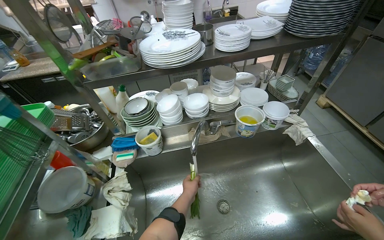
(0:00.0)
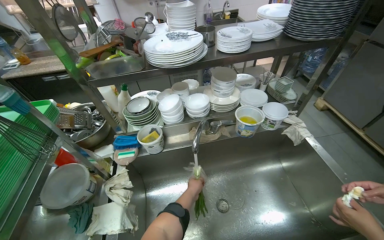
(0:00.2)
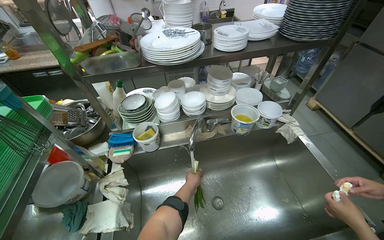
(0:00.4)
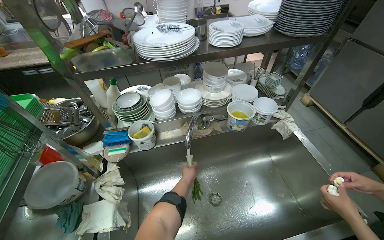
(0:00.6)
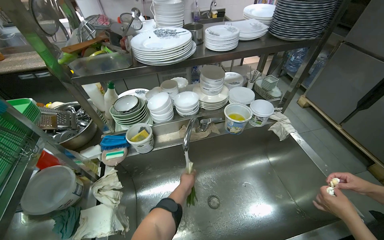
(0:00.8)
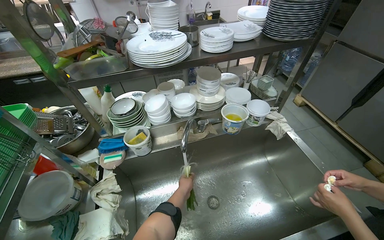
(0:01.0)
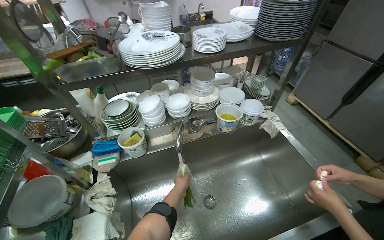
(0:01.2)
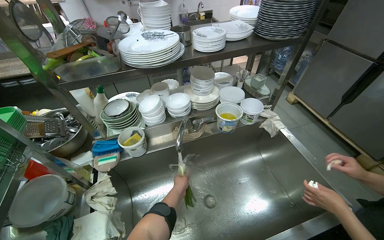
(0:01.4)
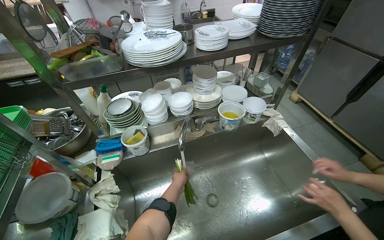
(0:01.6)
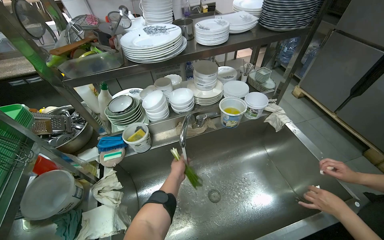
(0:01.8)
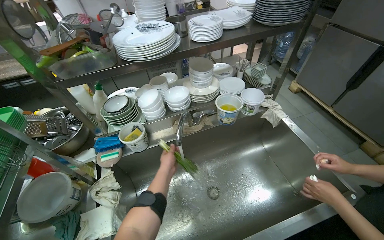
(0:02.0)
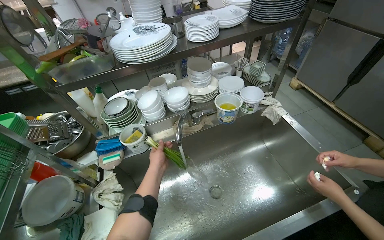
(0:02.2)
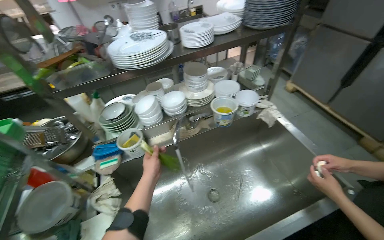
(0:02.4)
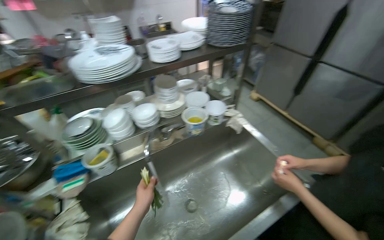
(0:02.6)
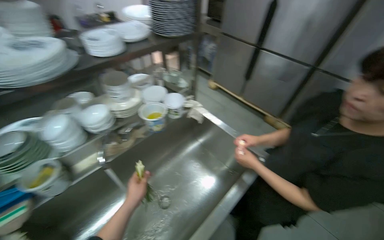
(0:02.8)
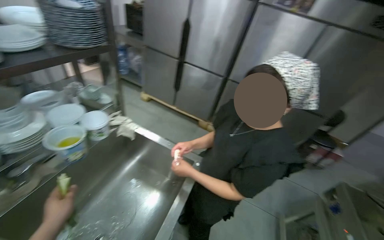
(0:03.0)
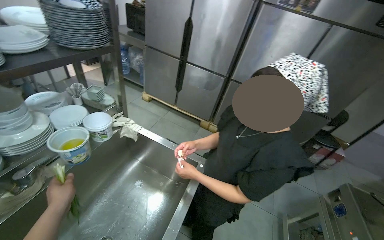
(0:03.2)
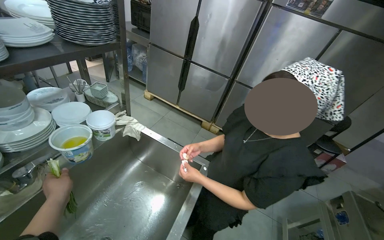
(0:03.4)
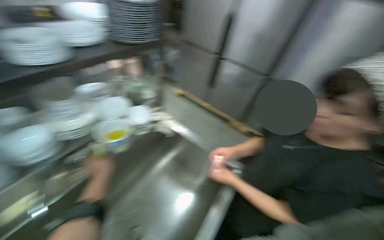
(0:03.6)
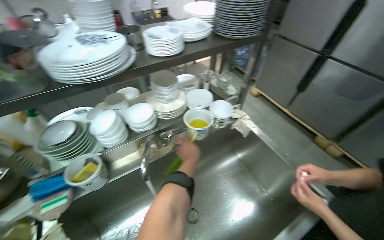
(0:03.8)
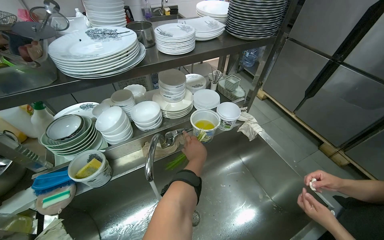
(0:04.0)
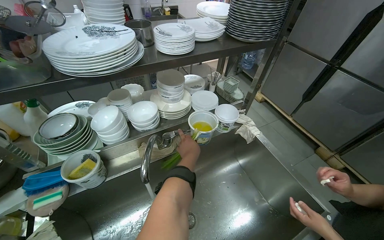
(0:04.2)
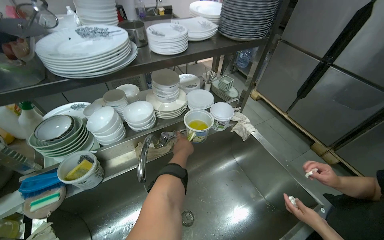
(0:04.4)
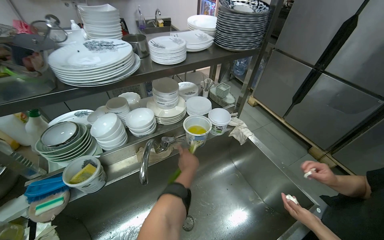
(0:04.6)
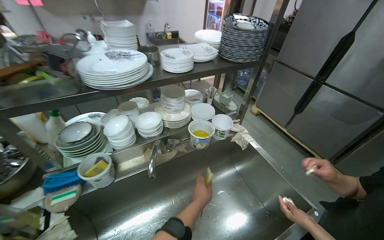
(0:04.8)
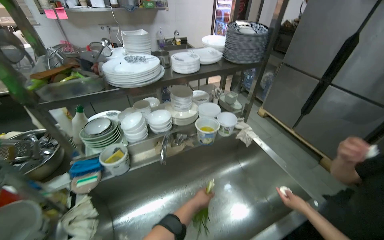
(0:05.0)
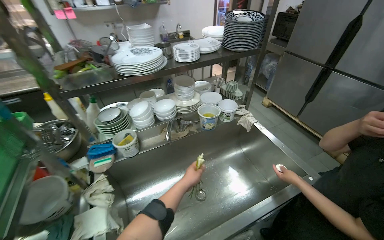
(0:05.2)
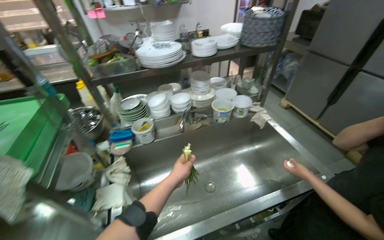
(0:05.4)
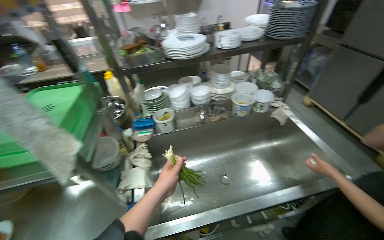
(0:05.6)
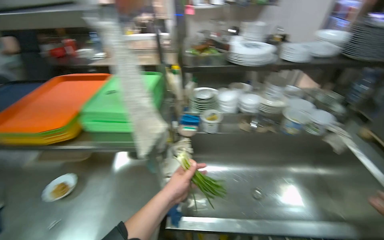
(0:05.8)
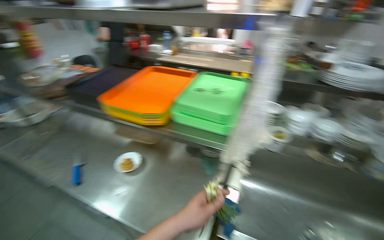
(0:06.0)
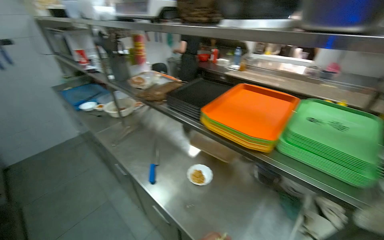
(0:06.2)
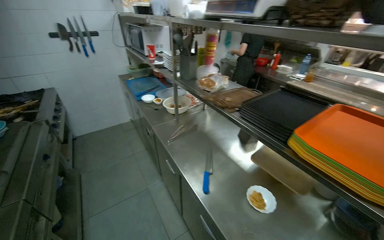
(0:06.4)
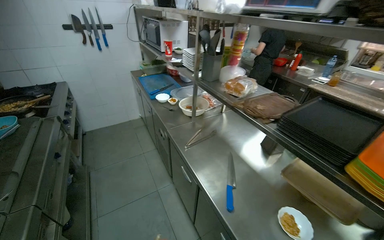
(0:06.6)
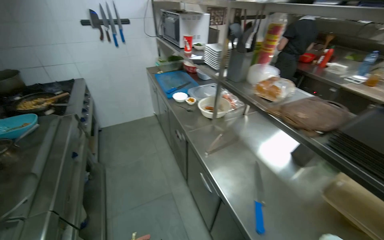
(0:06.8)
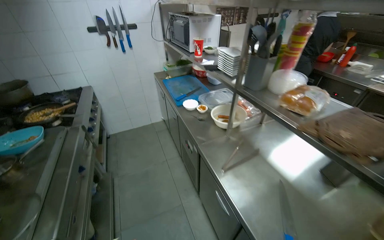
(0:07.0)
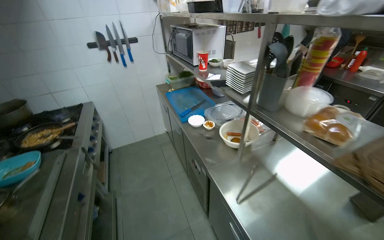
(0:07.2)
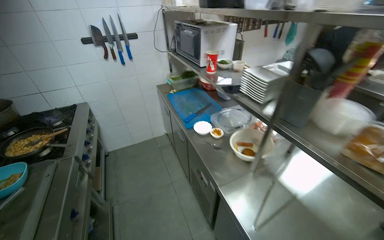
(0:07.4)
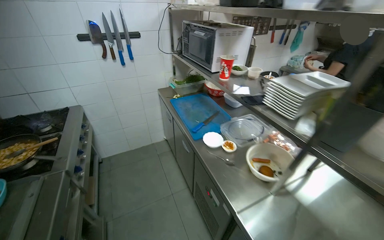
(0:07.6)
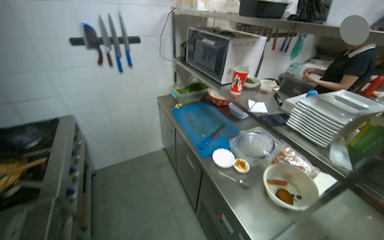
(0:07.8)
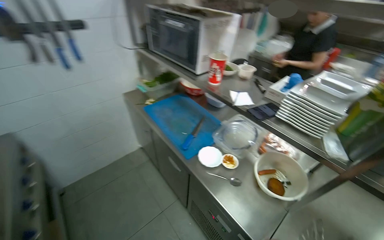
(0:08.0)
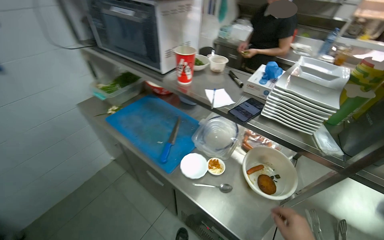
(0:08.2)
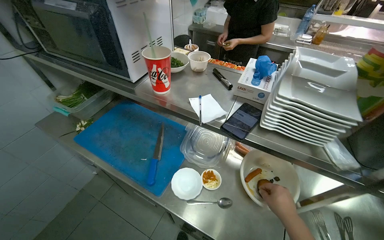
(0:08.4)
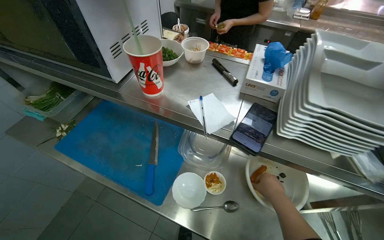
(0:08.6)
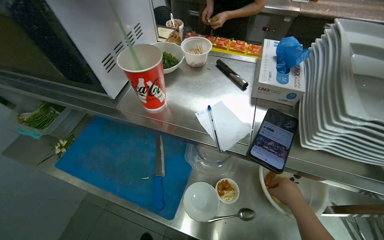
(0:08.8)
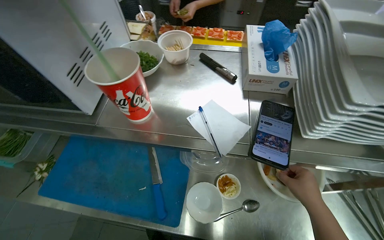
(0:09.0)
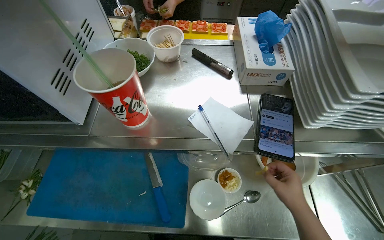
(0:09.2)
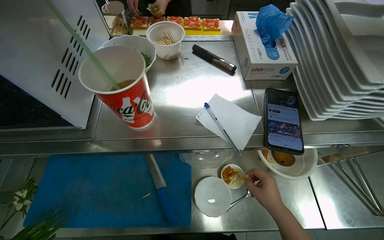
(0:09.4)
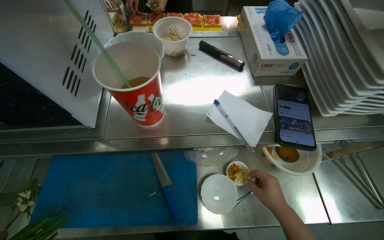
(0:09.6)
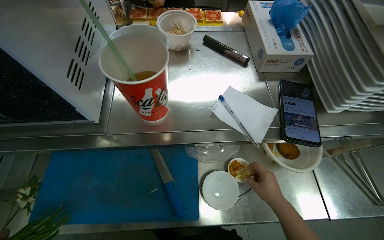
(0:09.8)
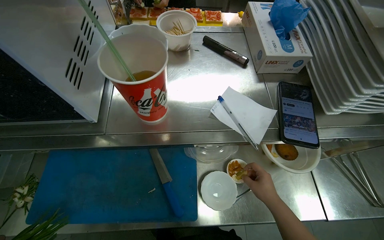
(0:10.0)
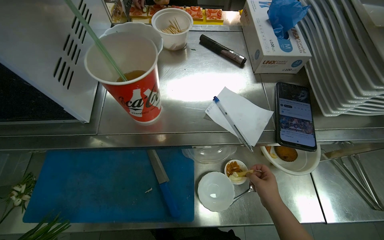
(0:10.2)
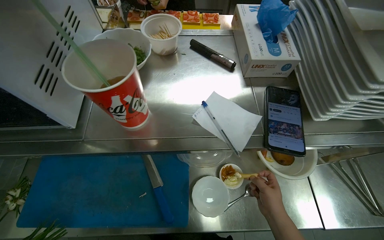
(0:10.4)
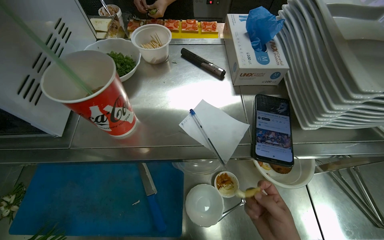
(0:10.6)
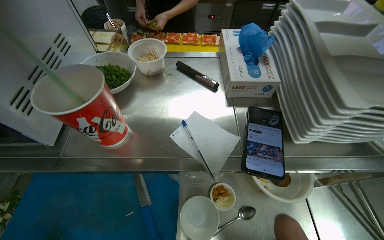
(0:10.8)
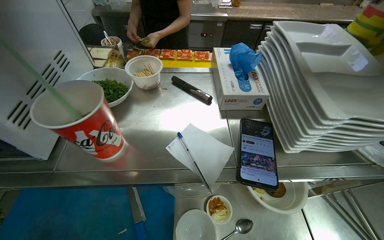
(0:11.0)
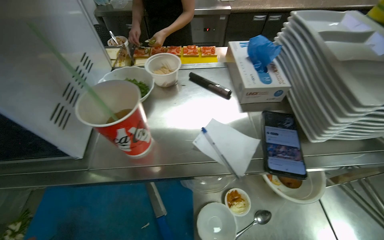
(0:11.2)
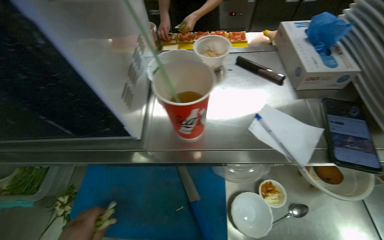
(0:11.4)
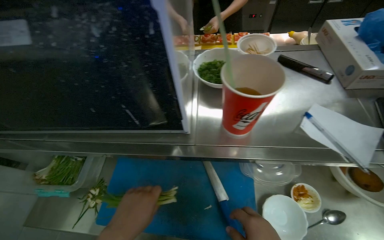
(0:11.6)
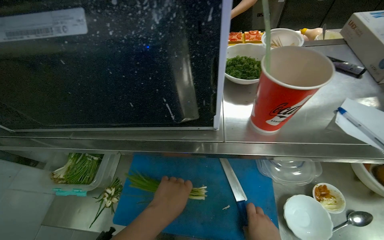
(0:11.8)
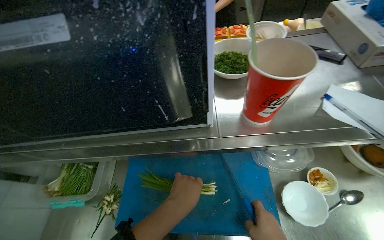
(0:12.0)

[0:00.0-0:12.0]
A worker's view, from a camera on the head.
Job: preparing food.
The whole recording: Preparing and chopping green onions. The worker picks up green onions, trims their ends, washes them at the sink, and then chops them on a cutting board.
0:01.6 to 0:03.0: The head turns to the right by approximately 45 degrees.
0:03.0 to 0:04.4: The head turns to the left by some 35 degrees.
0:04.4 to 0:06.0: The camera is carried approximately 60 cm. The head rotates some 50 degrees to the left.
0:06.0 to 0:07.6: The camera is carried roughly 1.5 m. The head turns to the left by approximately 45 degrees.
0:07.6 to 0:09.0: The wearer moves some 80 cm. The head rotates roughly 55 degrees to the right. The camera pitches downward, by some 25 degrees.

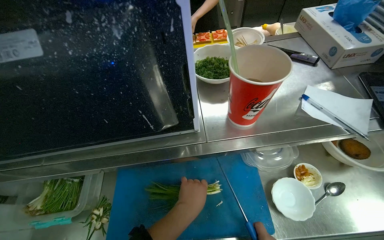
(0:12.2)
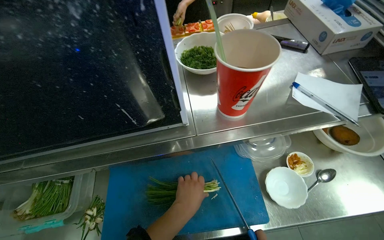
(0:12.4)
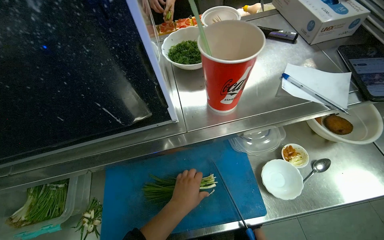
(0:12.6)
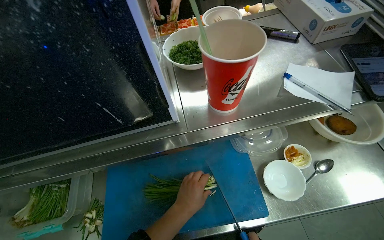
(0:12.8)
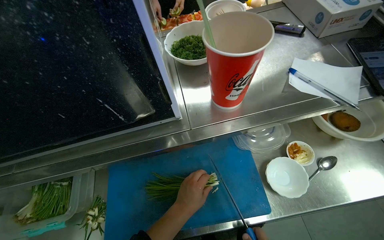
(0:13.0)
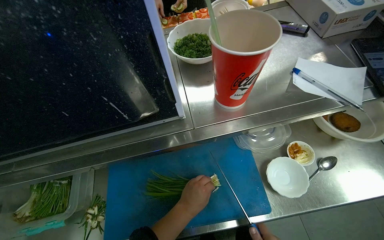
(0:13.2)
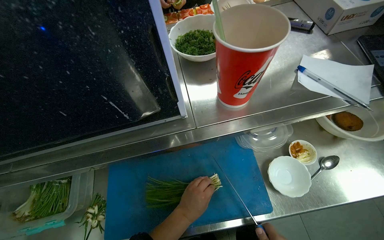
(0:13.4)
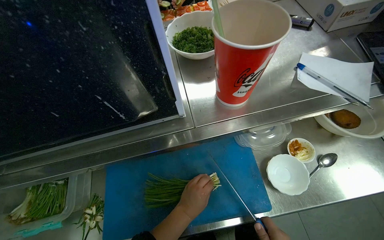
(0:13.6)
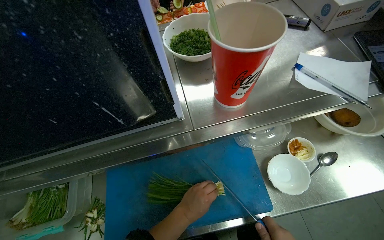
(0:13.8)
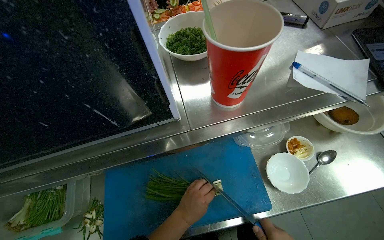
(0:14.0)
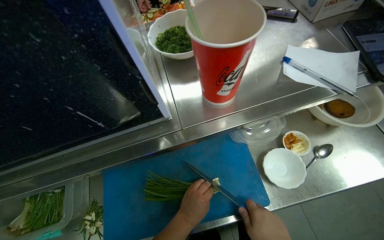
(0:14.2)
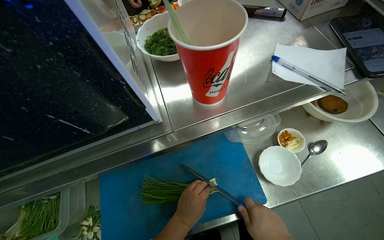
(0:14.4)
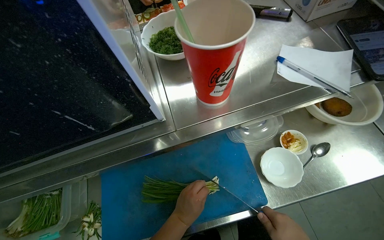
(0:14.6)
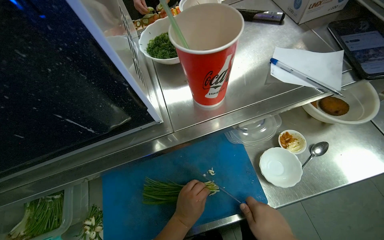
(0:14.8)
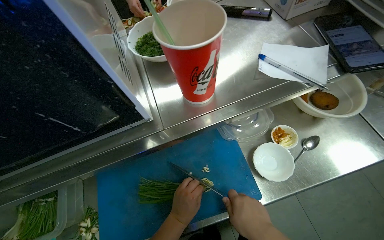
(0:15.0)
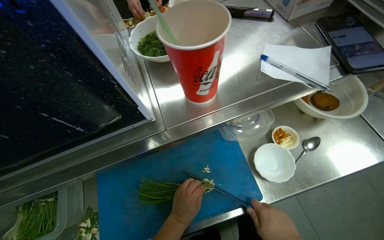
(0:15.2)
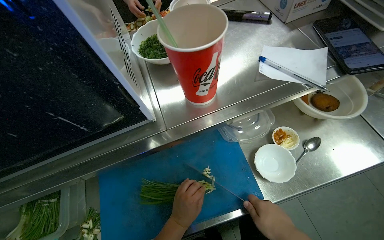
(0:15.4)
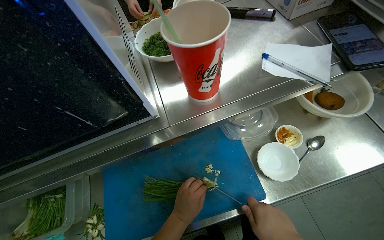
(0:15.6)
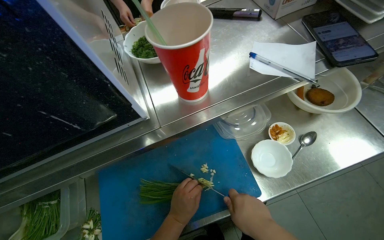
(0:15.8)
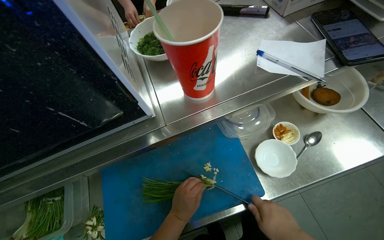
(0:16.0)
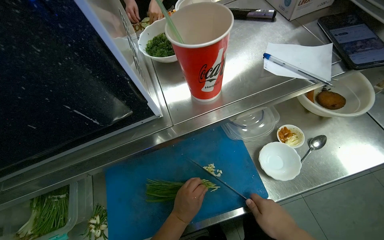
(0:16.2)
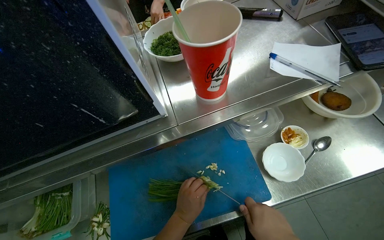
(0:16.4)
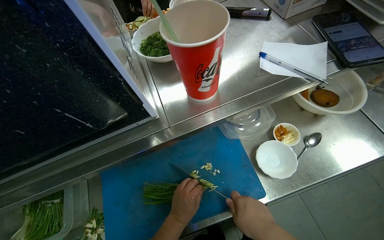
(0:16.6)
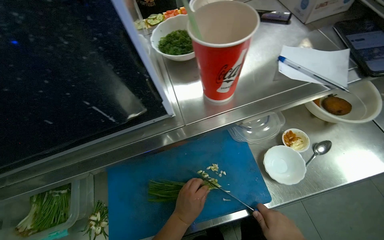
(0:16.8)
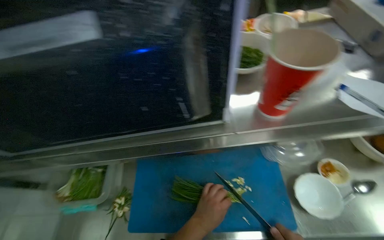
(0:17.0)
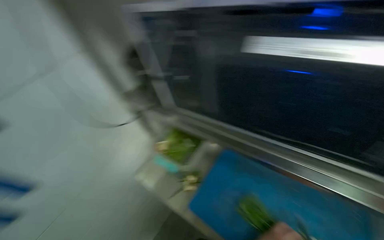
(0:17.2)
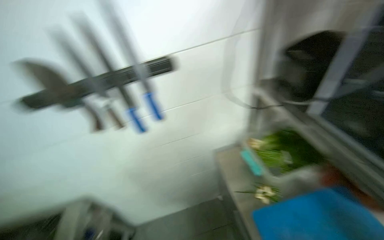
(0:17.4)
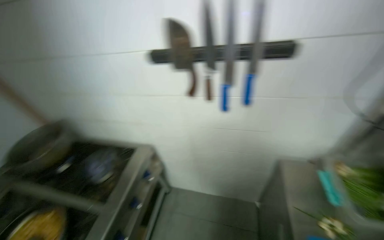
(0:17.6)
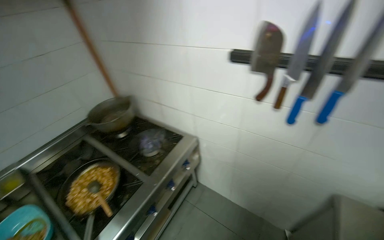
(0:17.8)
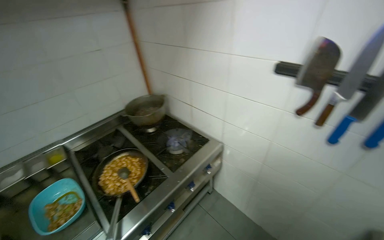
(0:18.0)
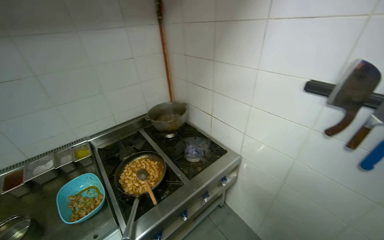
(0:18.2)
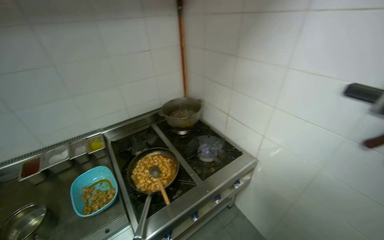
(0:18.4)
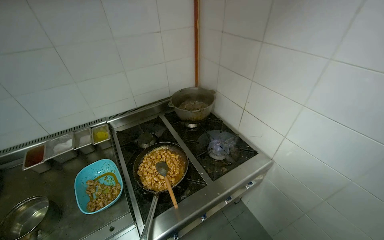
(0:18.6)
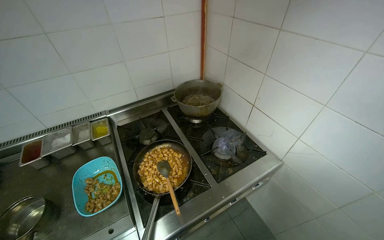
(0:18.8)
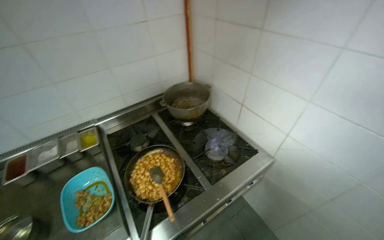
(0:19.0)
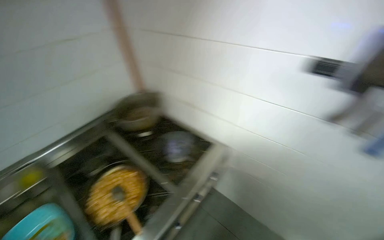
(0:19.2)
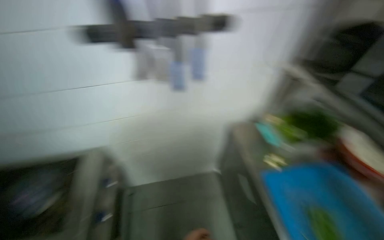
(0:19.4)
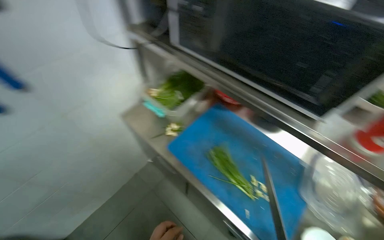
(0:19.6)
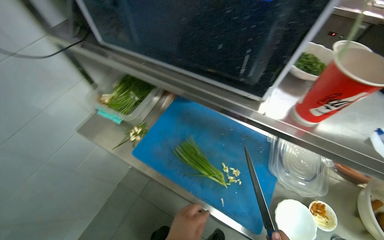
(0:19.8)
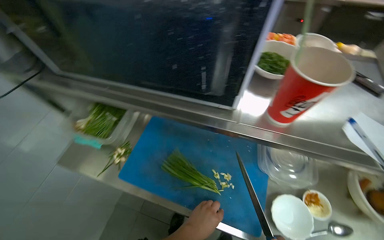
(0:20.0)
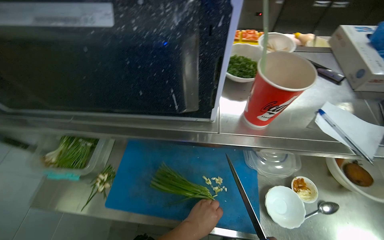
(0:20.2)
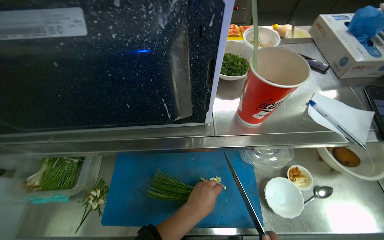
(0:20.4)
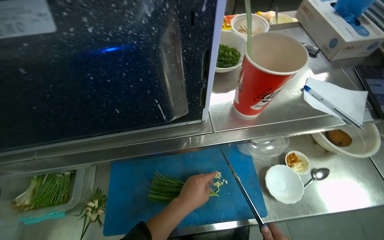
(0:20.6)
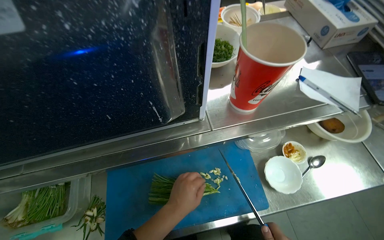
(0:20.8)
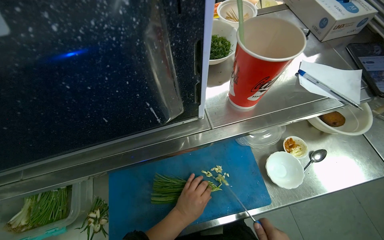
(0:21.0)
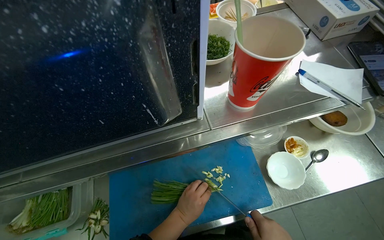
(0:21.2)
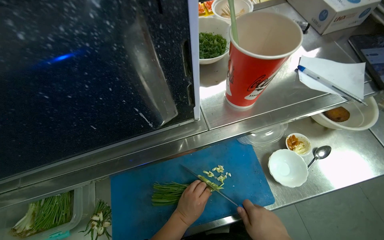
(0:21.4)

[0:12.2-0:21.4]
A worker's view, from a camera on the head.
Job: preparing food.
The whole recording: Preparing and chopping green onions. The worker picks up green onions, trims their ends, washes them at the sink, and then chops them on a cutting board.
0:16.8 to 0:18.4: The wearer moves some 60 cm. The wearer's head swings about 160 degrees to the left.
0:18.4 to 0:19.8: The wearer moves approximately 50 cm. The wearer's head swings about 115 degrees to the right. The camera pitches downward, by some 25 degrees.
0:19.8 to 0:21.4: The wearer's head swings about 45 degrees to the right.
